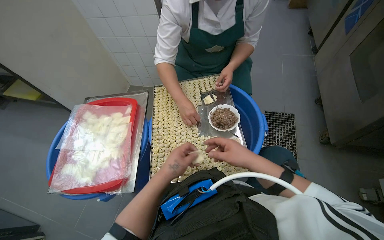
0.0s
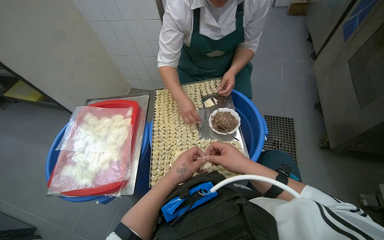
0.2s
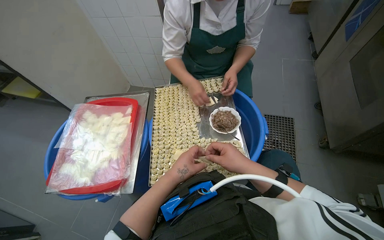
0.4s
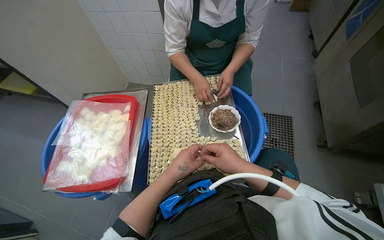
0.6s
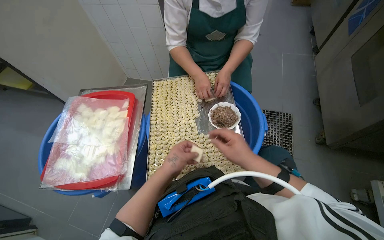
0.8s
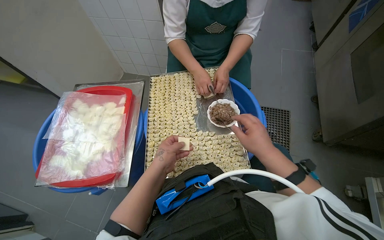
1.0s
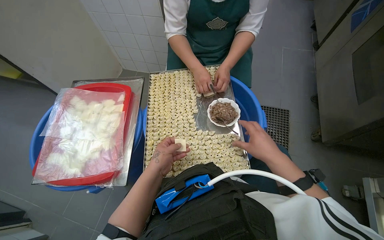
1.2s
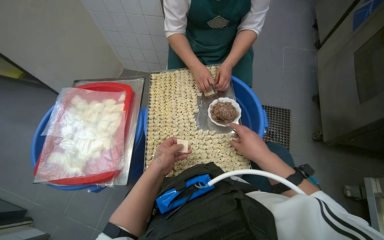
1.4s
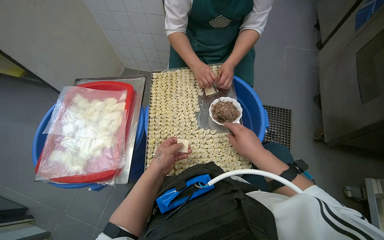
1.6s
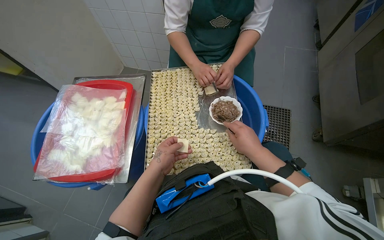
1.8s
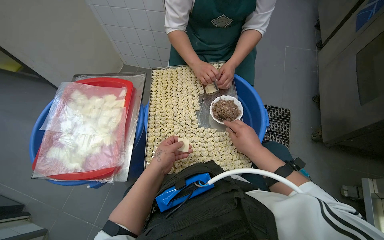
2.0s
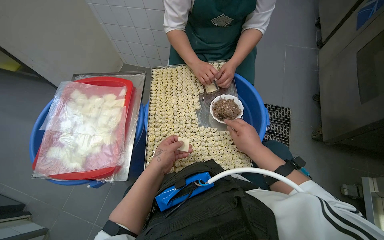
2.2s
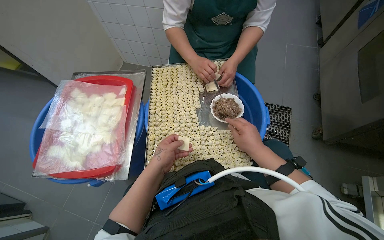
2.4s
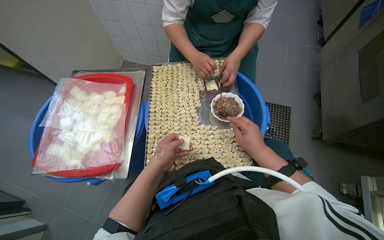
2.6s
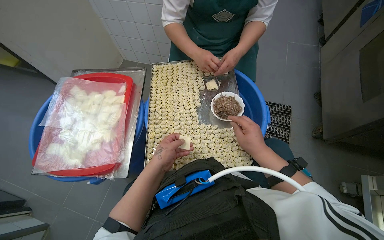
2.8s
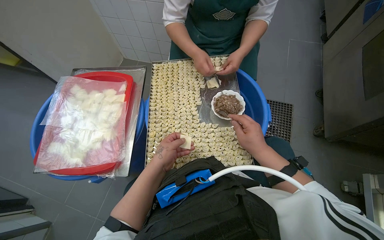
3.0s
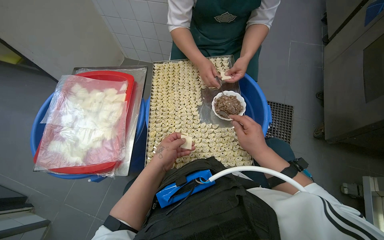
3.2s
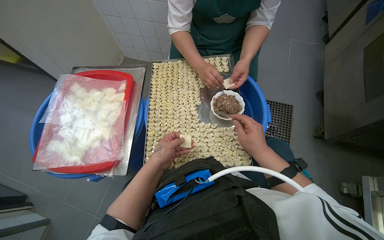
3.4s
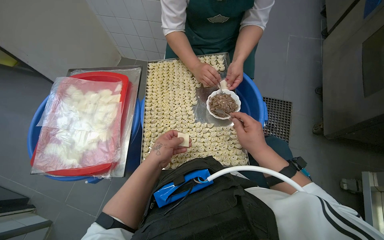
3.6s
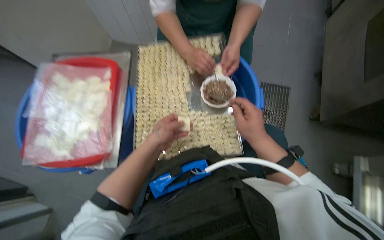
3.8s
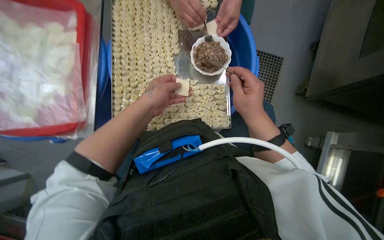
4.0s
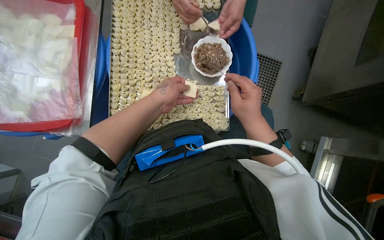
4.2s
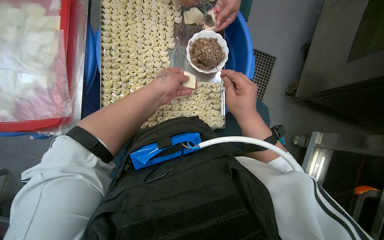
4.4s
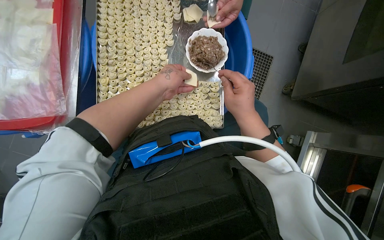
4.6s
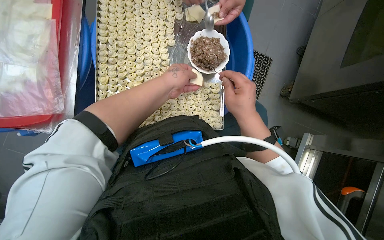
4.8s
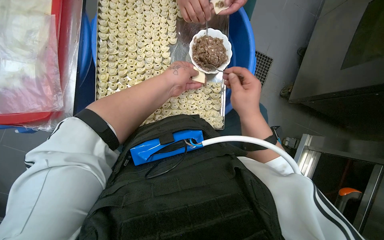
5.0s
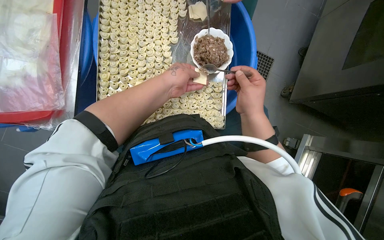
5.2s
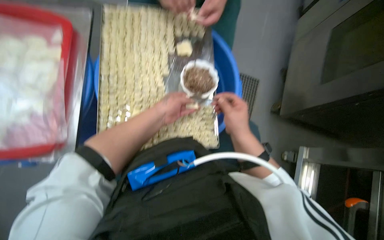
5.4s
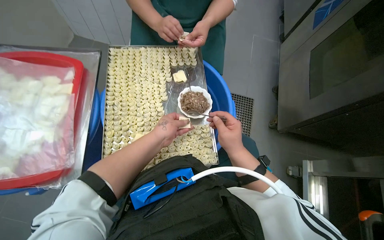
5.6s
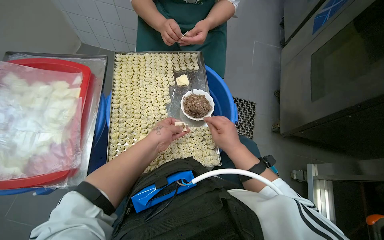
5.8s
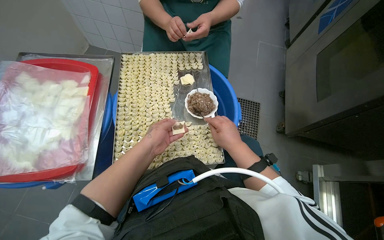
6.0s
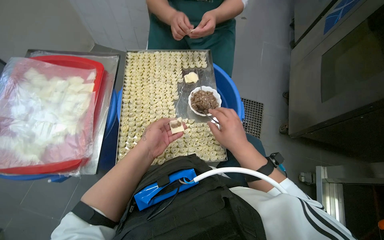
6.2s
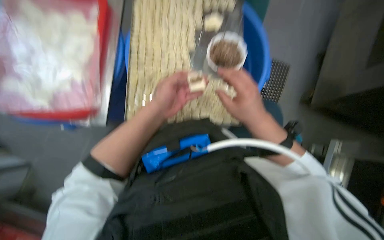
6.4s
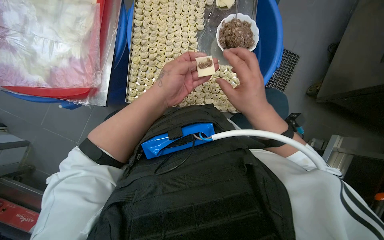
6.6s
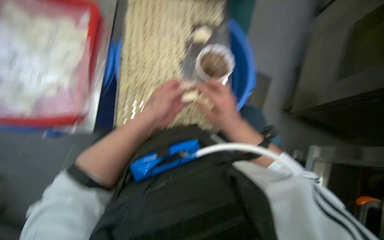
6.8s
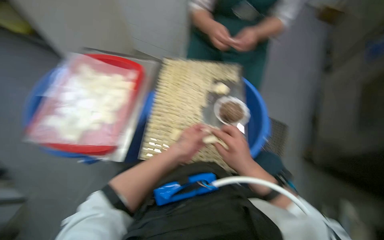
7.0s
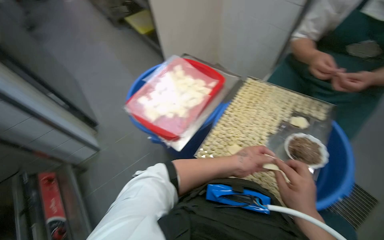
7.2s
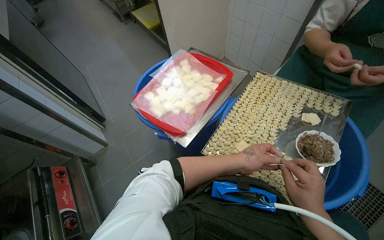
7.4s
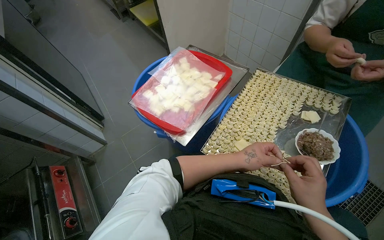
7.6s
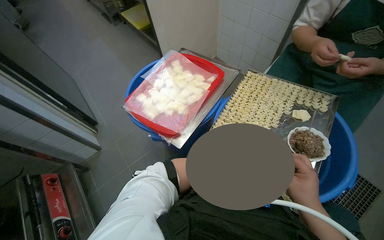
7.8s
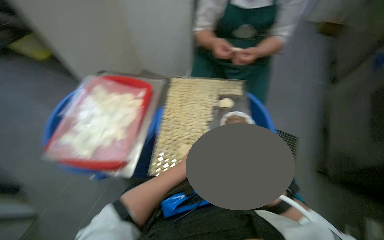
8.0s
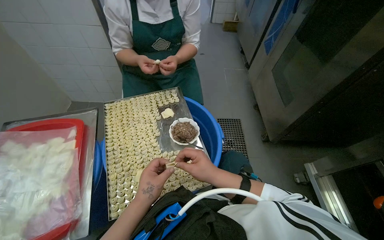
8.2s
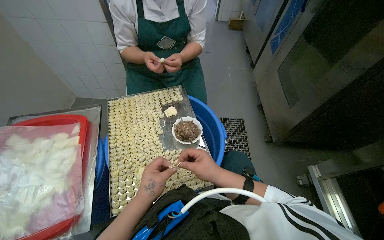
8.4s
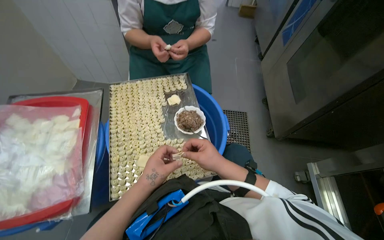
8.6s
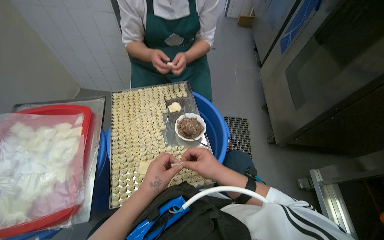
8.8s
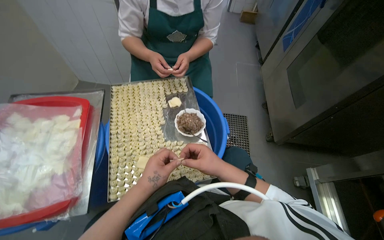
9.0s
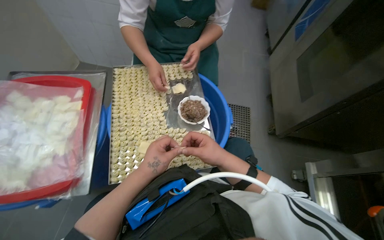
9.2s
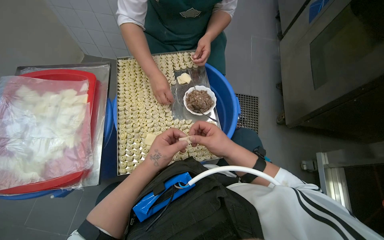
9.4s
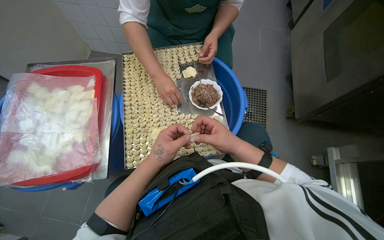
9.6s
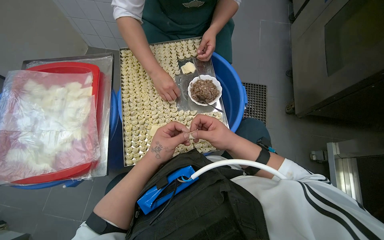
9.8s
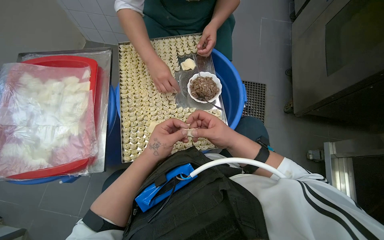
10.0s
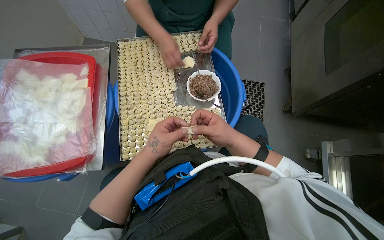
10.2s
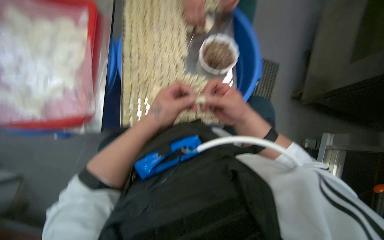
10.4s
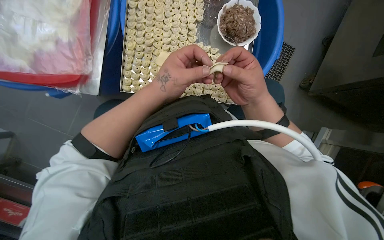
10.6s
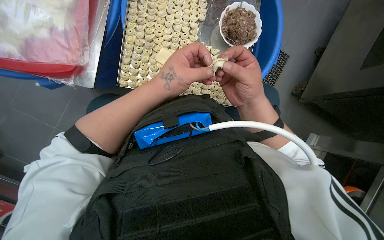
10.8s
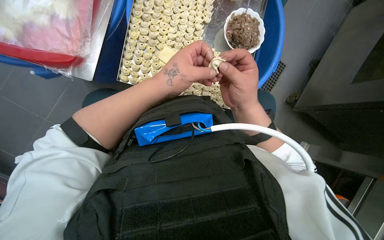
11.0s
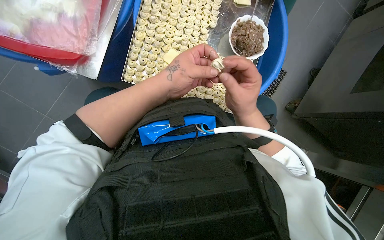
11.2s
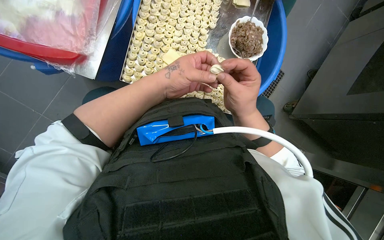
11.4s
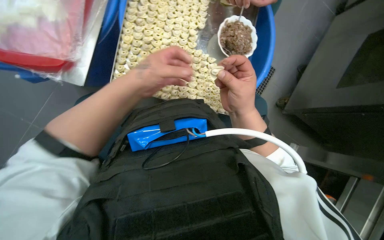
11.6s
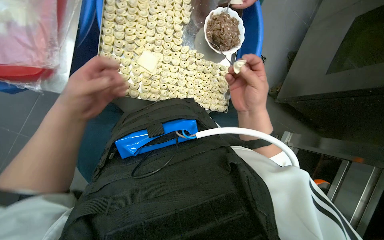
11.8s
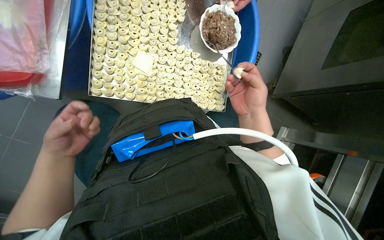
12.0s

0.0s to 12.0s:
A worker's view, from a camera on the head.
Job: preparing food.
The whole recording: Making dumplings with meat filling. The worker picks up dough, fills it with meat, folds it, and places the finished dumpling on a tray.
0.0s to 1.6s: The left hand is displaced farther from the camera by some 10 cm.
1.6s to 3.0s: The hands work in one place, with small movements.
3.0s to 4.4s: The wearer looks some 20 degrees further downward. The left hand heads up the picture, covering some 10 cm.
4.4s to 6.0s: The camera pitches upward, by some 20 degrees.
6.0s to 7.6s: The wearer's head swings about 40 degrees to the left.
7.6s to 9.0s: The head turns to the right by approximately 50 degrees.
9.0s to 10.4s: The wearer looks approximately 25 degrees further downward.
10.4s to 12.0s: The left hand heads to the left and down the picture, covering roughly 25 cm.

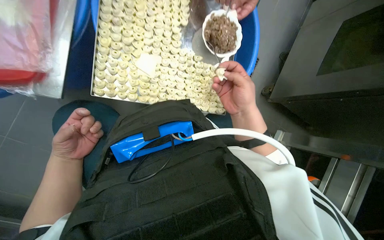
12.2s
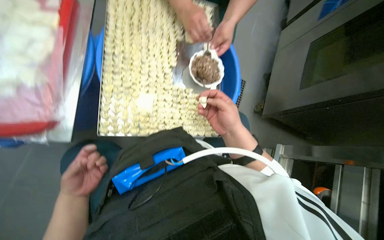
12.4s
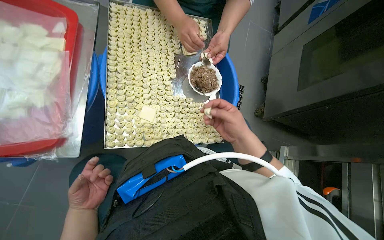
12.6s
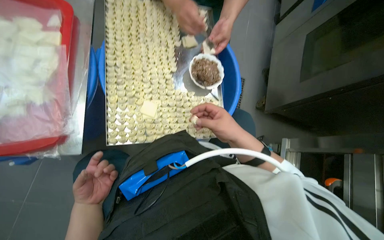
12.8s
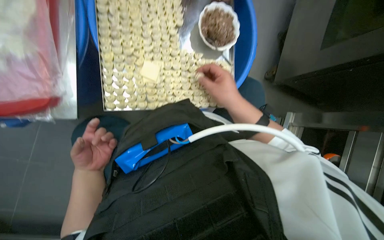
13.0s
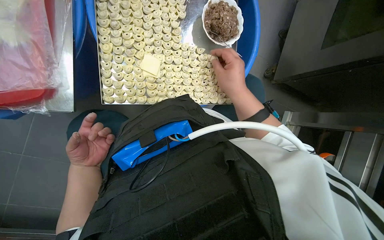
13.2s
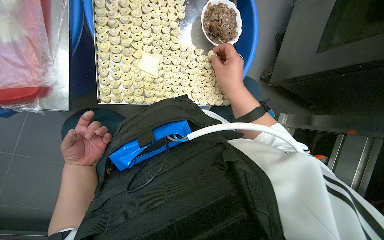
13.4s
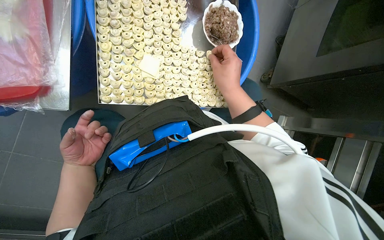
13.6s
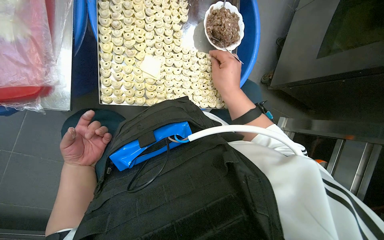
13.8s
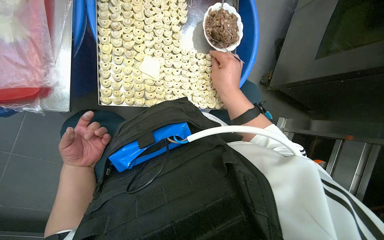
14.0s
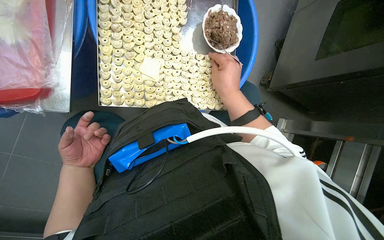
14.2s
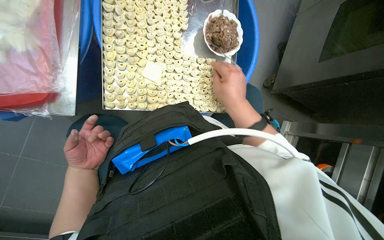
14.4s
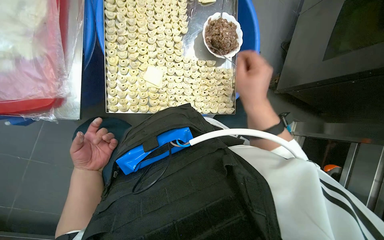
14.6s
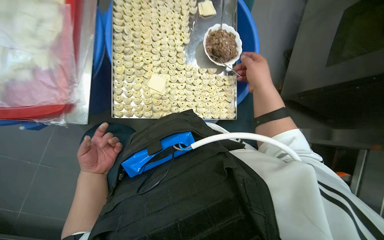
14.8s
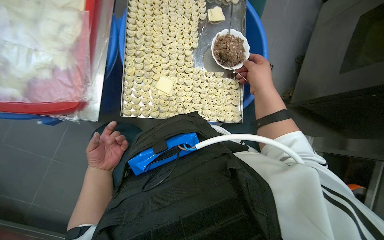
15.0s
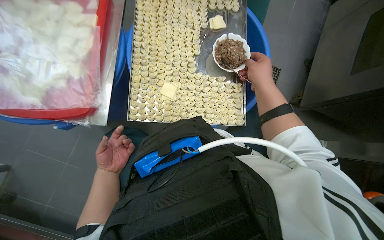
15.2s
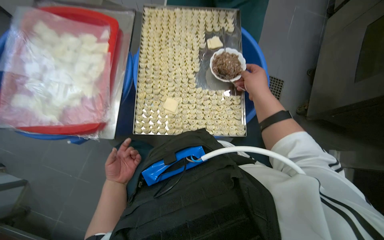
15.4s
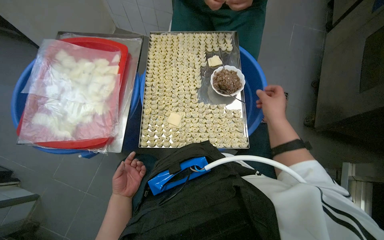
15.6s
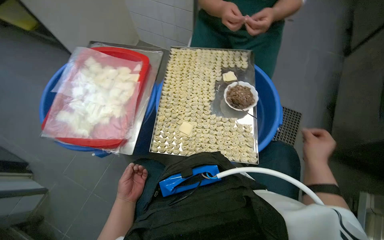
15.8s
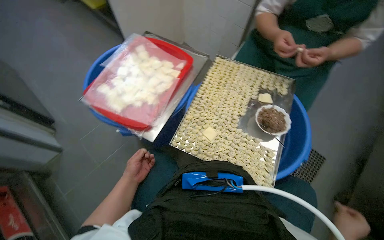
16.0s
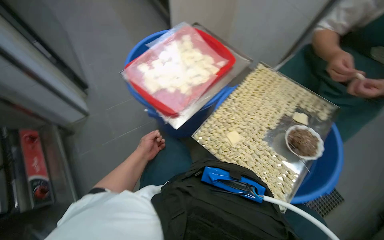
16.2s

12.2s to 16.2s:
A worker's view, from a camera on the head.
Job: preparing food.
The whole recording: Making dumplings with meat filling. The worker picks up dough, fills it with meat, folds it, and places the finished dumpling on a tray.
13.6s to 14.8s: The right hand goes some 10 cm to the right.
14.8s to 16.2s: The head turns to the left by some 45 degrees. The camera pitches upward, by about 20 degrees.

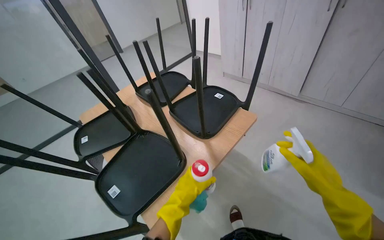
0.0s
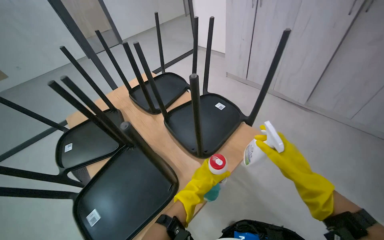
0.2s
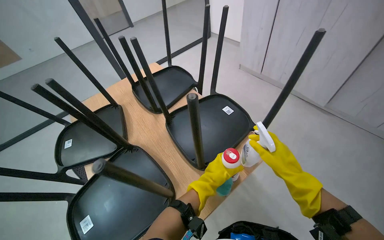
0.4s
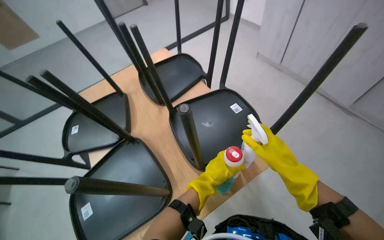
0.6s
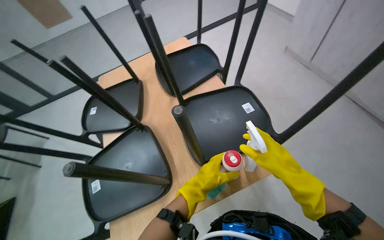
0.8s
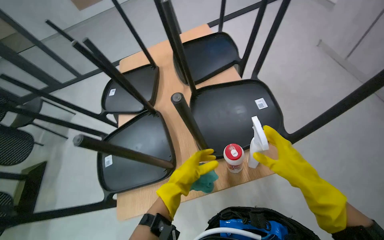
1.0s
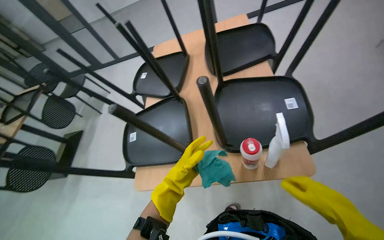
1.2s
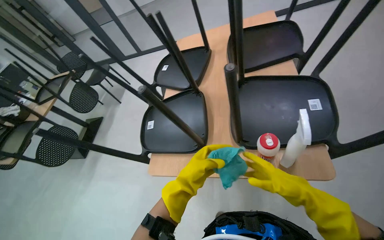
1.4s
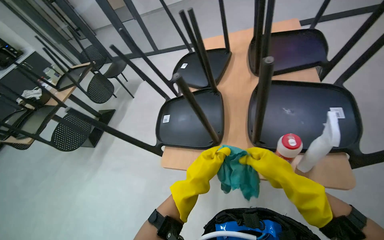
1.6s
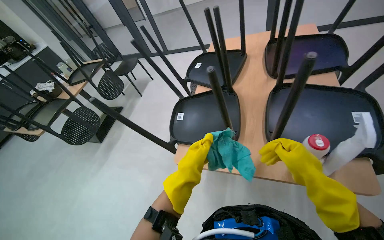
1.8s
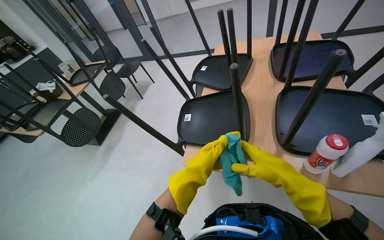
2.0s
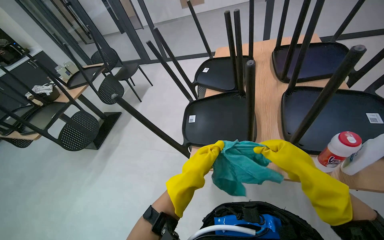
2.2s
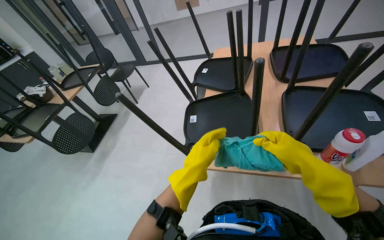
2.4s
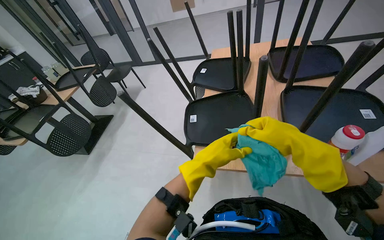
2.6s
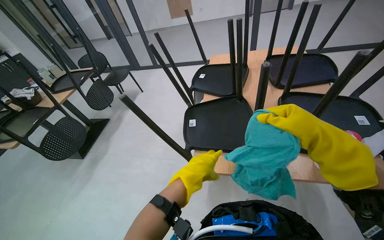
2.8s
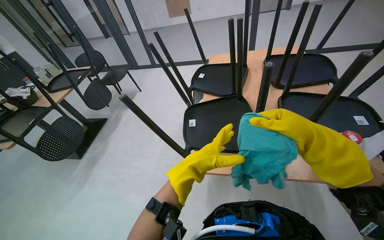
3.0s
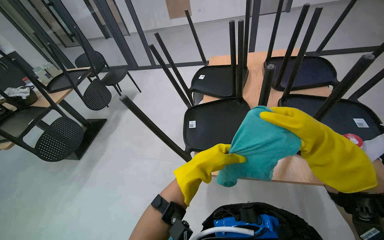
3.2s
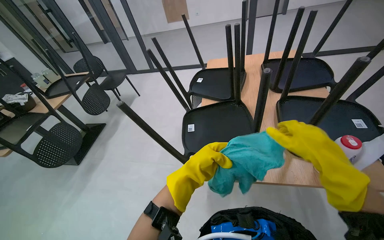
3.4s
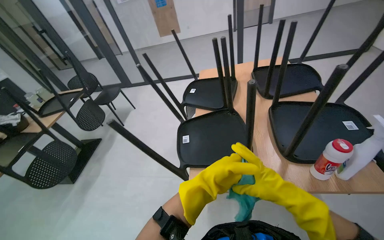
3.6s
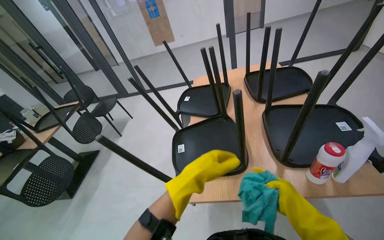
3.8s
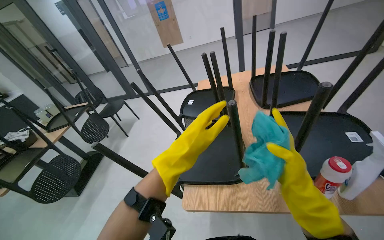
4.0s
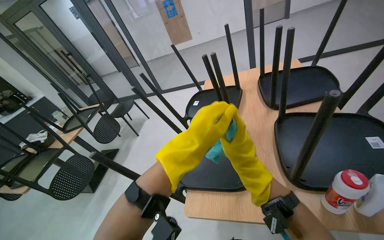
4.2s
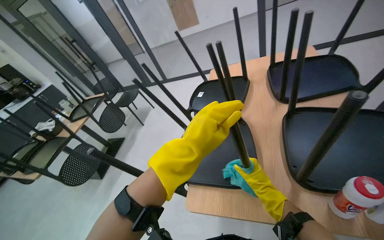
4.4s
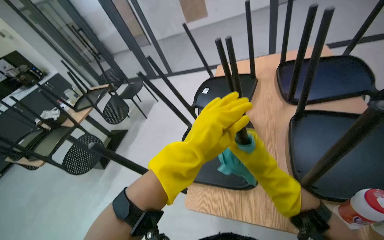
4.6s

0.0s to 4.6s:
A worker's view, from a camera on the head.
Job: wiping surfaces.
The whole recording: Cleaning chairs. The worker sprays cleaner and wipes the undersides and legs of chairs with a cloth.
0.0s to 1.6s: The head turns to the left by roughly 55 degrees. The view tilts about 25 degrees downward.
1.6s to 3.0s: The right hand heads nearer to the camera, covering about 20 cm.
3.0s to 4.6s: The right hand goes nearer and farther, roughly 25 cm each way, reversing 2 times, while the left hand heads up the picture, covering approximately 20 cm.
